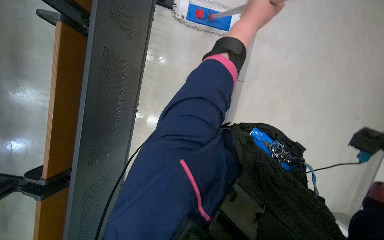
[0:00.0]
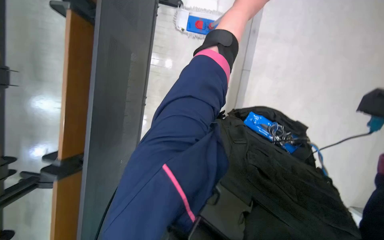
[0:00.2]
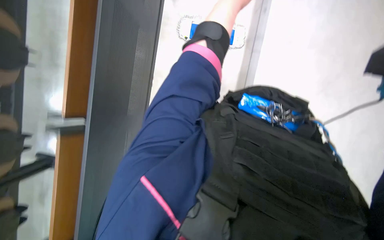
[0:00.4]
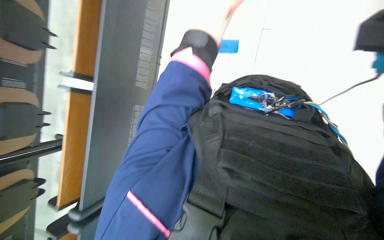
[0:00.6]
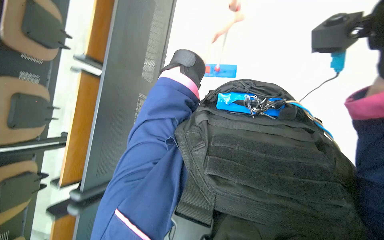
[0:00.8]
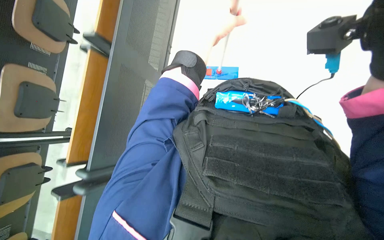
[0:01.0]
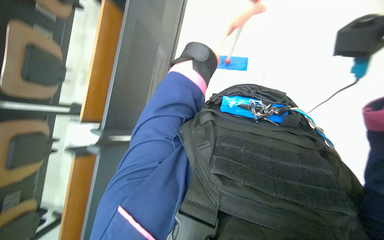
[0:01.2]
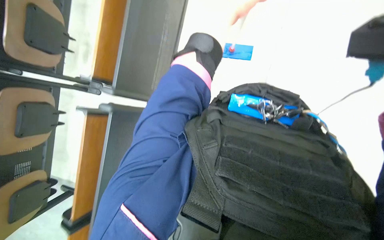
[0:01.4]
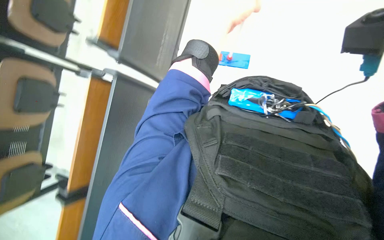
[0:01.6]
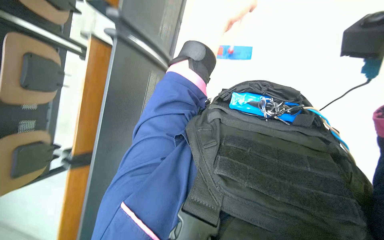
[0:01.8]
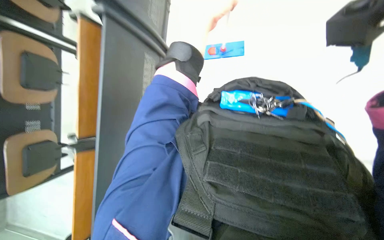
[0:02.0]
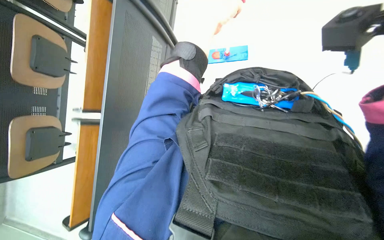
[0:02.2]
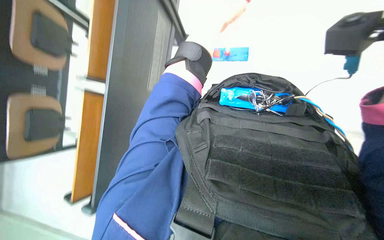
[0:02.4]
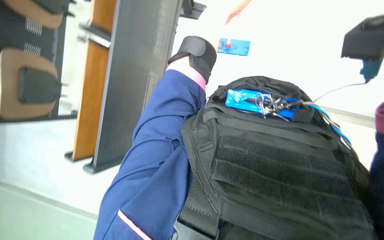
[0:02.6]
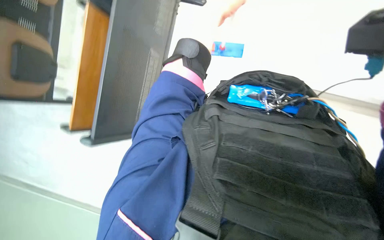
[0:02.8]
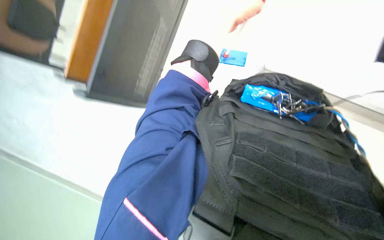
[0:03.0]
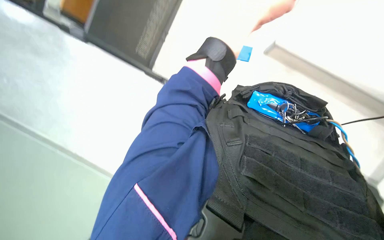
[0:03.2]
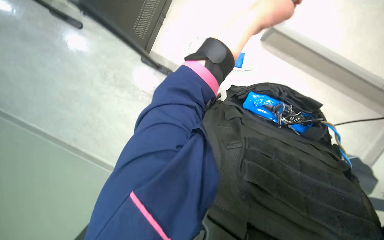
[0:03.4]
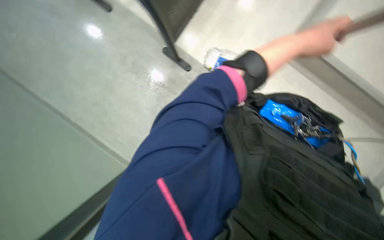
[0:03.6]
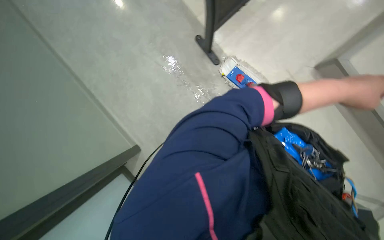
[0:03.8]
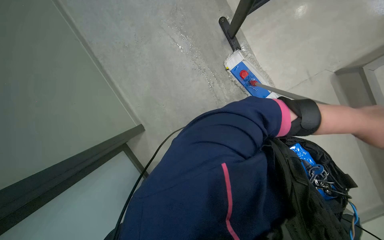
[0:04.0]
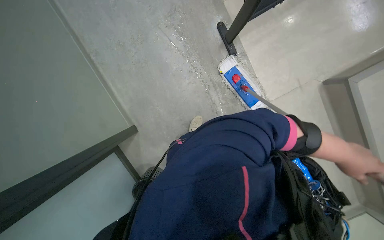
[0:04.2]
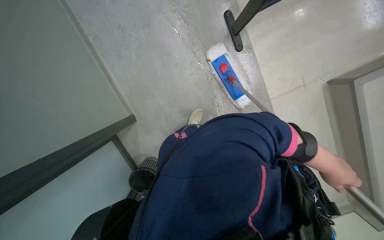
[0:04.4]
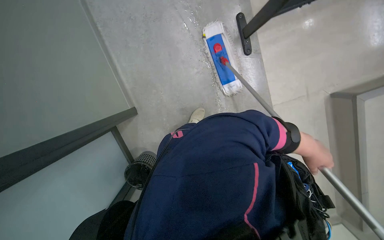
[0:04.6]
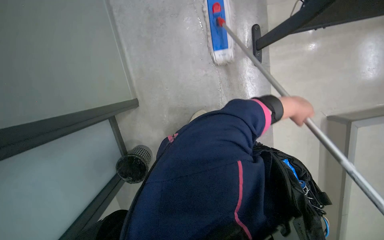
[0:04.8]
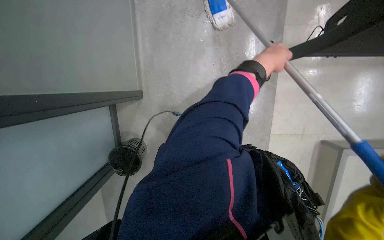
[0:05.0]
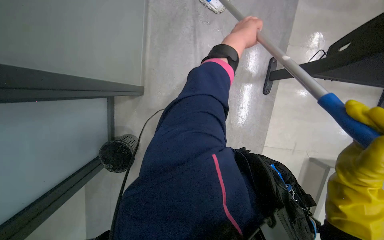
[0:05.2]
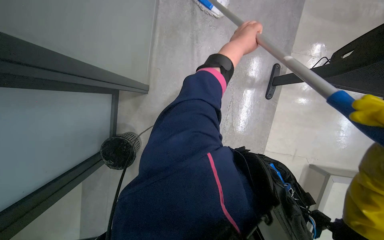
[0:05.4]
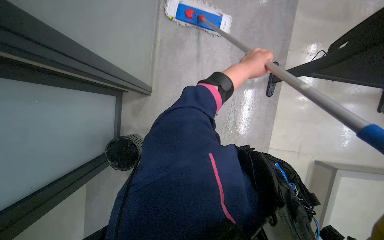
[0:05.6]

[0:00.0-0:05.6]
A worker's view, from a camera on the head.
Job: mopping floor.
The whole recording: Scrubbing floor with mop. The worker scrubs the floor using the mop with a brush head.
0:02.8 to 0:04.2: The view pans to the right by roughly 15 degrees. The scene turns roughly 45 degrees clockwise in the picture.
0:04.2 to 0:05.6: Everything in view rotates approximately 35 degrees clockwise. The left hand is displaced up the picture and to the left by about 50 cm.

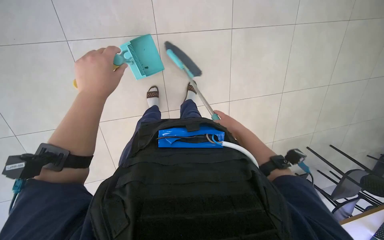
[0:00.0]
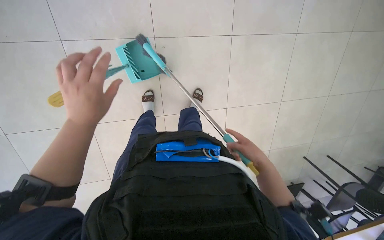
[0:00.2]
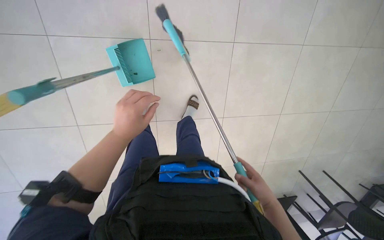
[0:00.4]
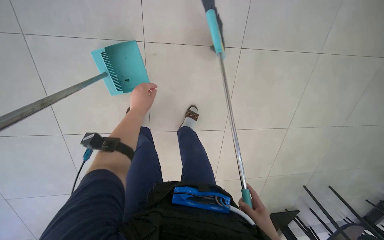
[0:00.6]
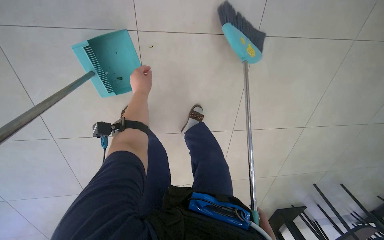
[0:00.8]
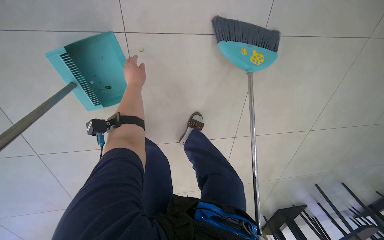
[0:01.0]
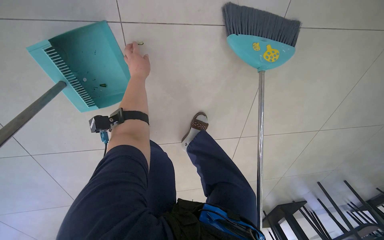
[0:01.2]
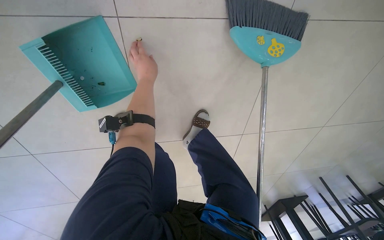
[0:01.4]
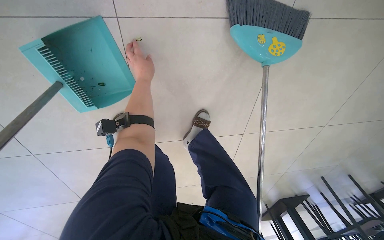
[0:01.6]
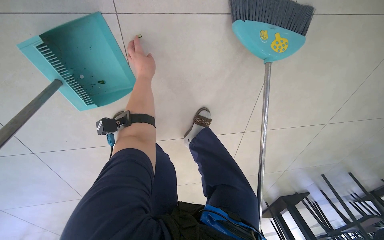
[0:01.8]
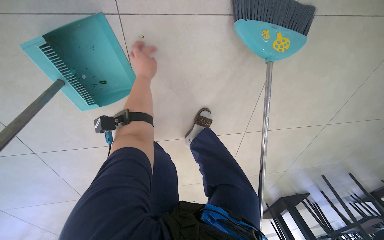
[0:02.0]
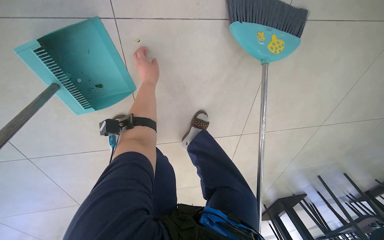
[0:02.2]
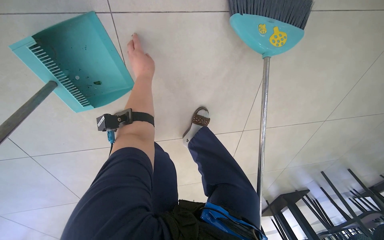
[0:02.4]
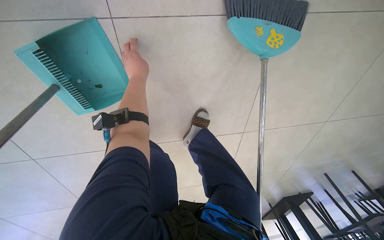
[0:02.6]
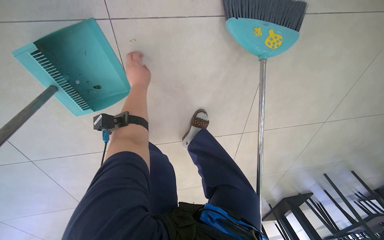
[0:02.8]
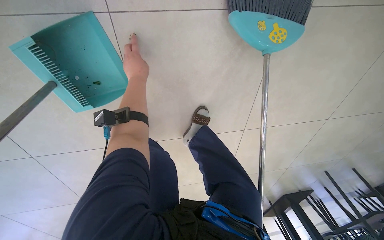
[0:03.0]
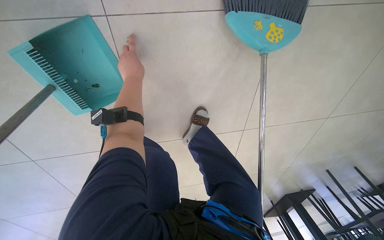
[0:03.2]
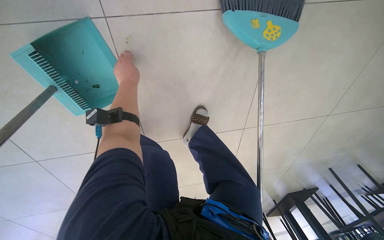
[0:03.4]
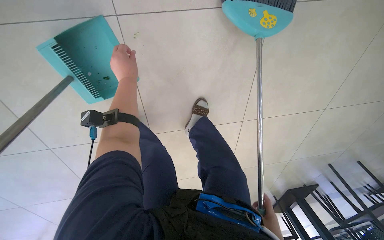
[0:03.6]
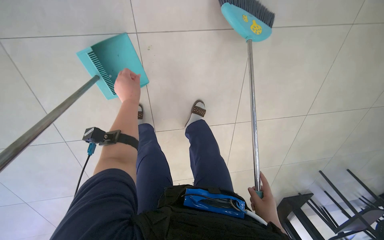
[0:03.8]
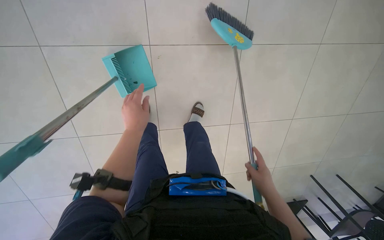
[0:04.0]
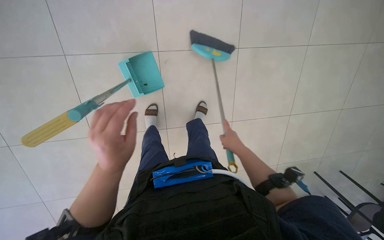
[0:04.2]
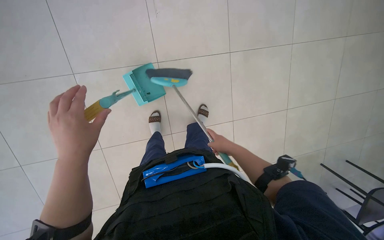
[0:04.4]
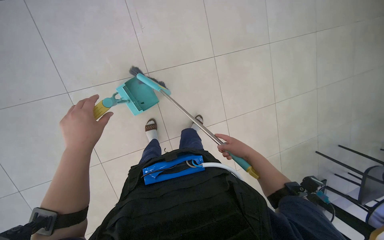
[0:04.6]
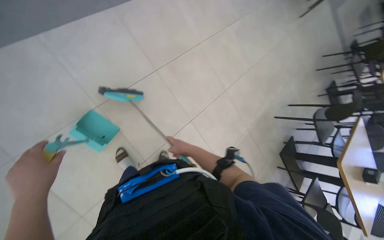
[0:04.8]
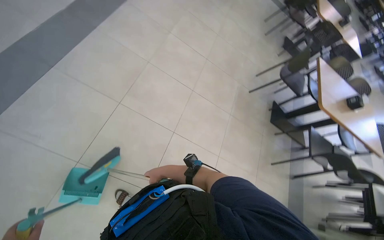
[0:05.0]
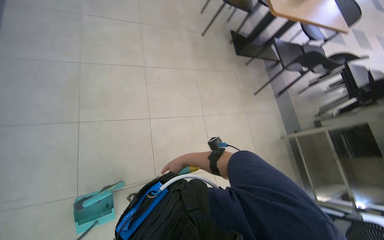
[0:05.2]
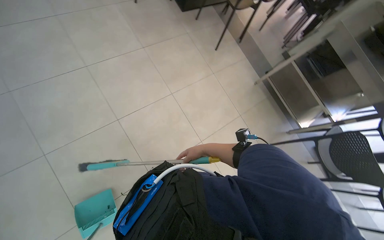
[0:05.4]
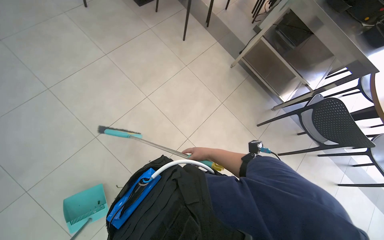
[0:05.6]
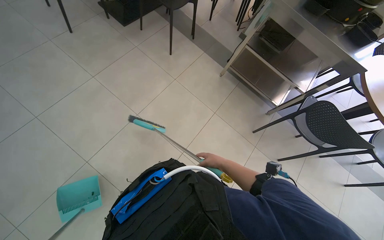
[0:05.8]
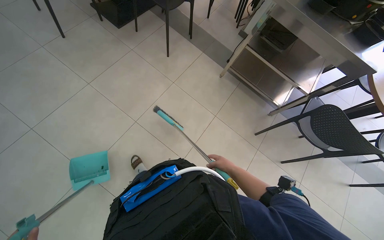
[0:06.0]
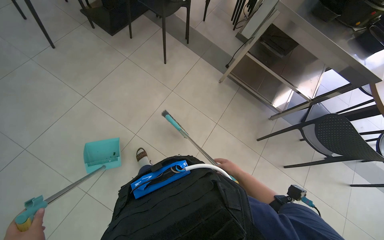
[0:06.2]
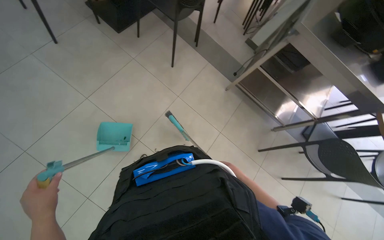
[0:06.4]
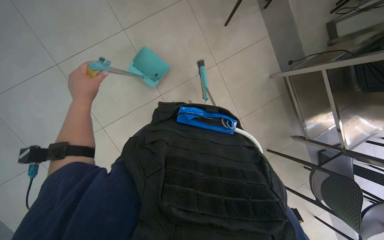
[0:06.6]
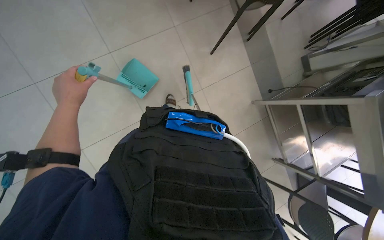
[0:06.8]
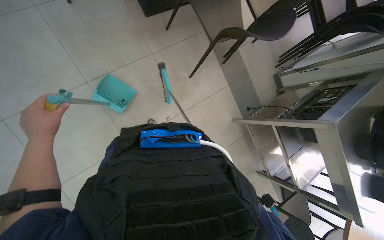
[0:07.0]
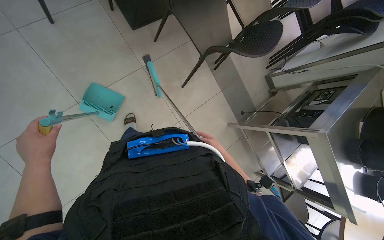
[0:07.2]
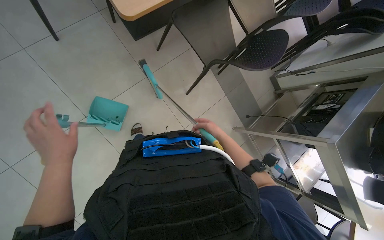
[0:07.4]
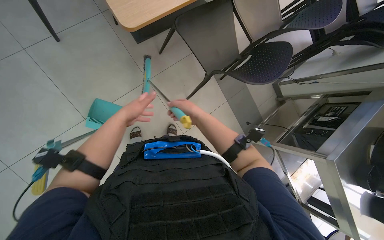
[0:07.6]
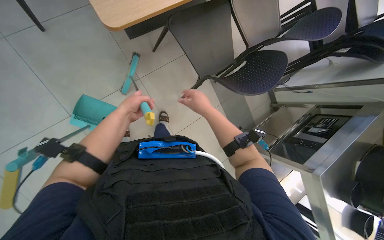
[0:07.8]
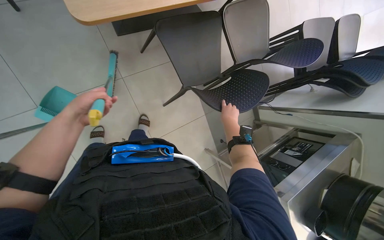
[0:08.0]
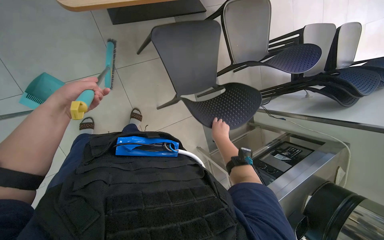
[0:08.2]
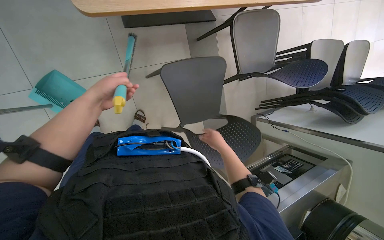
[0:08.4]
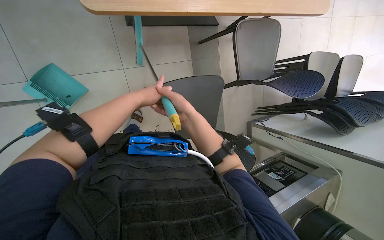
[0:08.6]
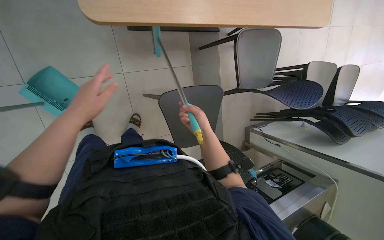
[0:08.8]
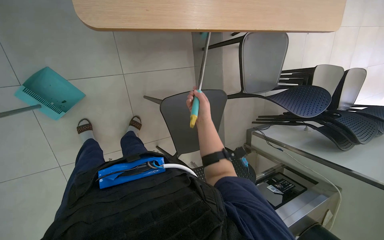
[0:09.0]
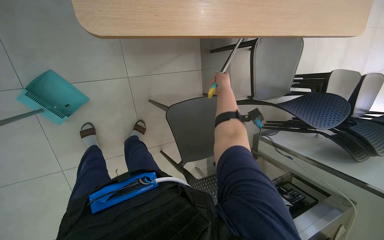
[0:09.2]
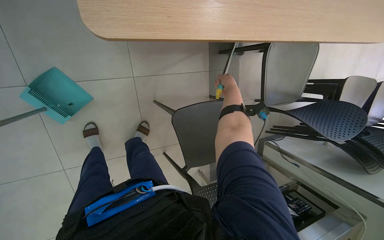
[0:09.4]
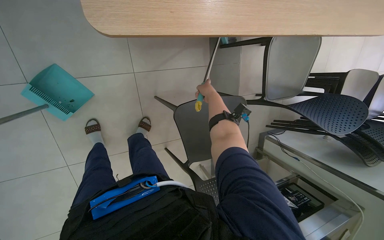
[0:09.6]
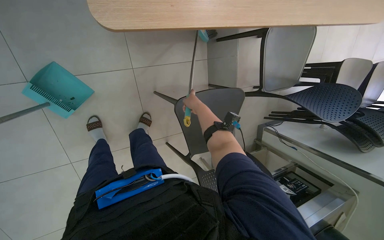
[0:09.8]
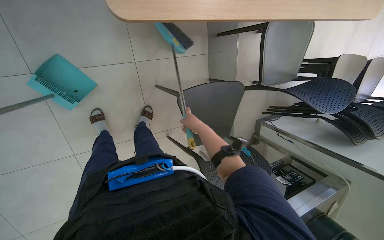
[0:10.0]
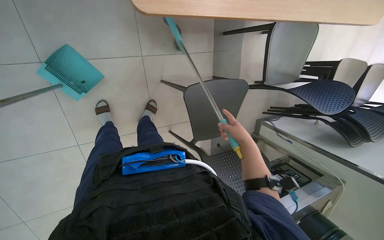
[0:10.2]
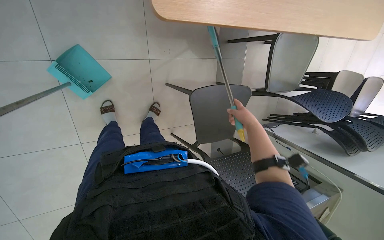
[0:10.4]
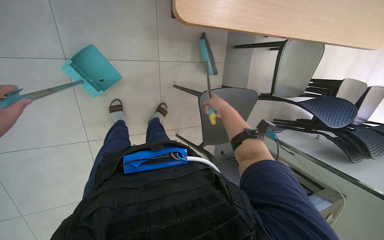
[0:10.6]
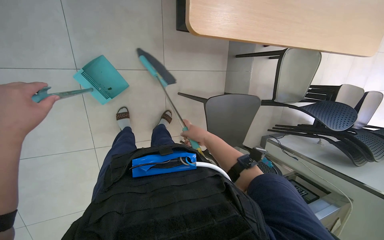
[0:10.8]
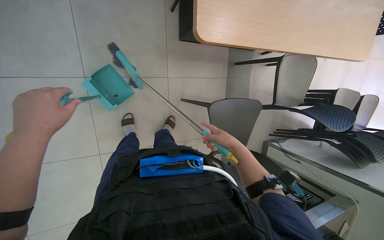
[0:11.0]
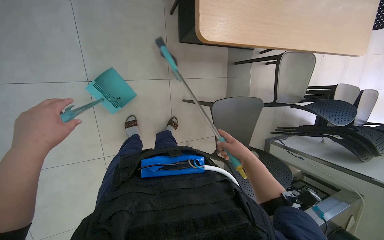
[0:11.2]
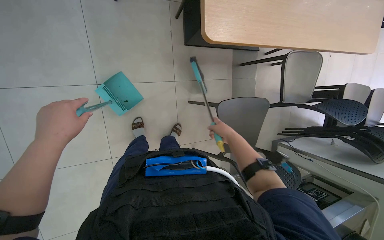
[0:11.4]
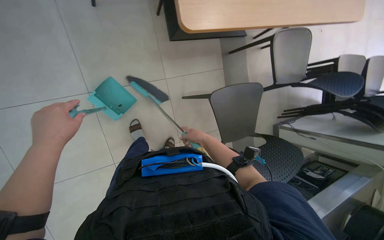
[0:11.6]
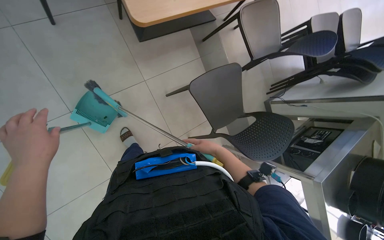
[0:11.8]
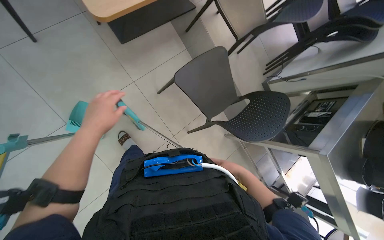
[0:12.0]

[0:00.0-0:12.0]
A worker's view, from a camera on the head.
Job: sweeping floor.
The whole recording: Sweeping cafeteria floor. The worker sweeps the cafeteria floor with a squeegee and dustpan, then disposes of the collected debris.
0:00.0 to 0:01.6: The wearer moves some 60 cm.
0:03.0 to 0:04.4: The camera is carried about 70 cm. The wearer looks about 20 degrees further upward.
0:04.4 to 0:06.0: The wearer moves roughly 90 cm. The wearer's head swings approximately 130 degrees to the right. The view tilts some 15 degrees downward.
0:06.0 to 0:07.6: The head travels roughly 80 cm. The view tilts about 10 degrees downward.
0:07.6 to 0:09.0: The right hand moves farther from the camera, roughly 20 cm, and goes to the right and returns, about 30 cm each way.
0:09.0 to 0:10.4: The right hand heads nearer to the camera, covering some 10 cm, and goes up the picture and returns, approximately 15 cm each way.
0:10.4 to 0:12.0: The scene turns some 35 degrees counterclockwise in the picture.

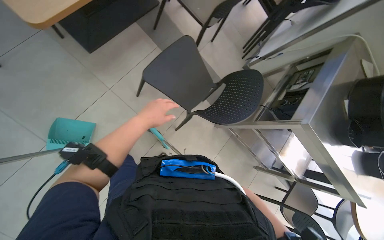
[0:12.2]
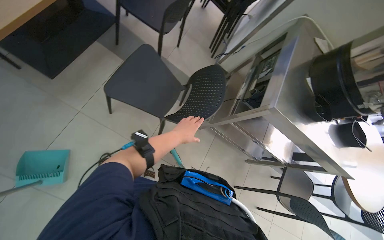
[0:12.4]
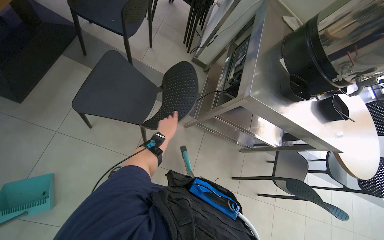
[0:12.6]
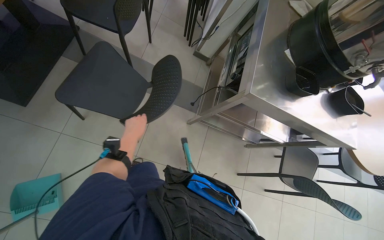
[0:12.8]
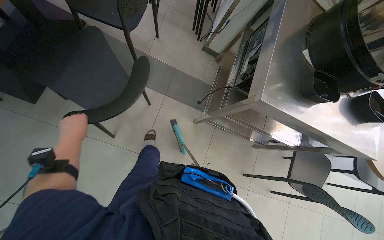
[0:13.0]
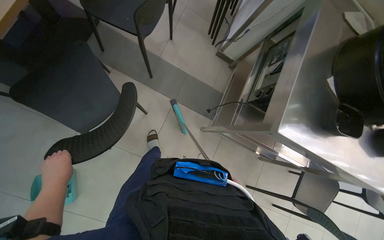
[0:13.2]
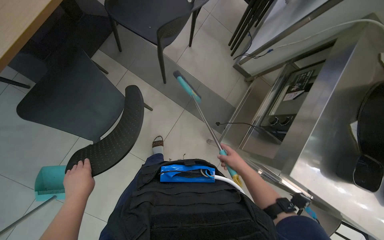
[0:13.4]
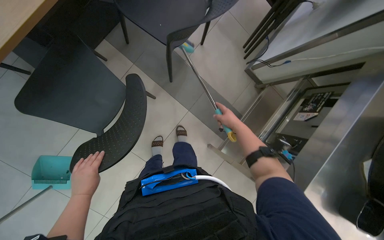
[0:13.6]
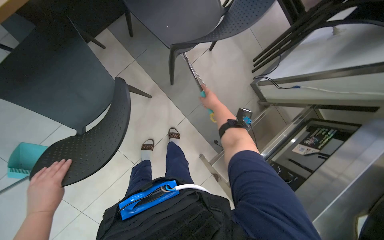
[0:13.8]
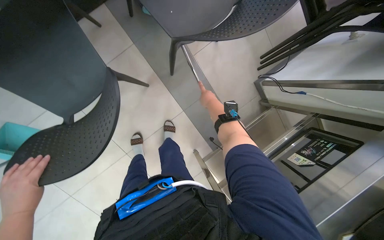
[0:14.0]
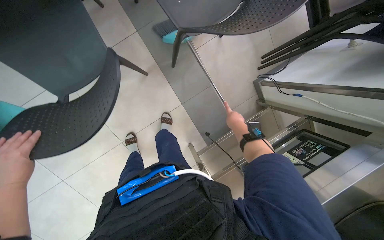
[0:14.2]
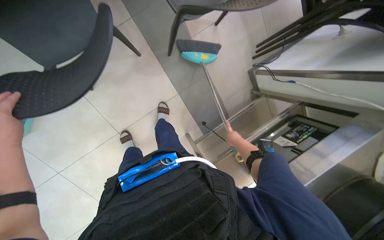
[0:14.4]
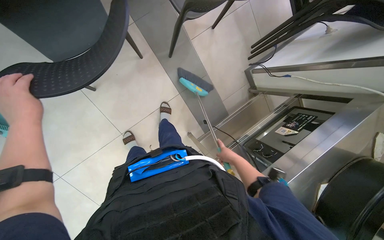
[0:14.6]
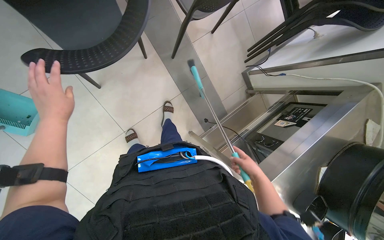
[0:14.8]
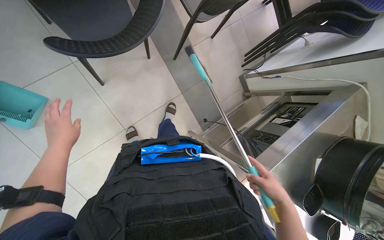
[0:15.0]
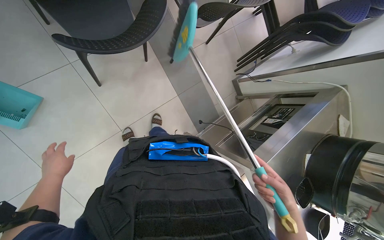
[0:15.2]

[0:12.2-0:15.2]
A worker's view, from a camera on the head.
Job: sweeping floor.
The whole recording: Sweeping cafeteria floor. The worker sweeps the cafeteria floor with a squeegee and dustpan, then disposes of the collected debris.
0:12.2 to 0:13.8: The head travels roughly 70 cm. The view tips downward by about 15 degrees.
0:13.8 to 0:15.2: The right hand is displaced down the picture and nearer to the camera by about 60 cm.
